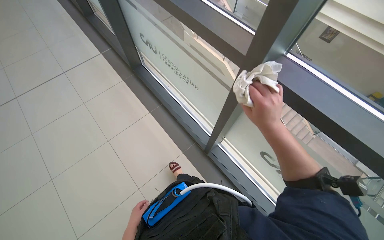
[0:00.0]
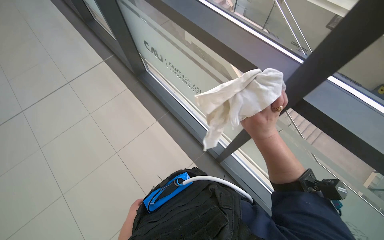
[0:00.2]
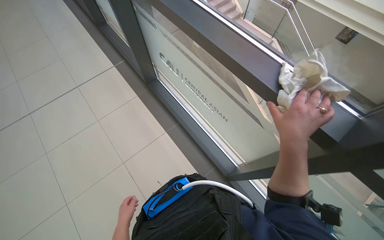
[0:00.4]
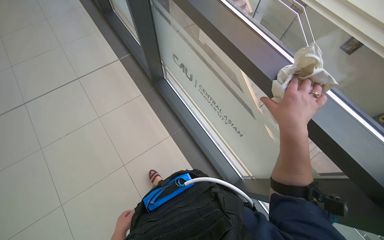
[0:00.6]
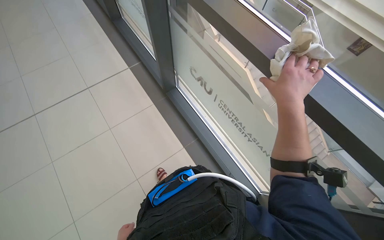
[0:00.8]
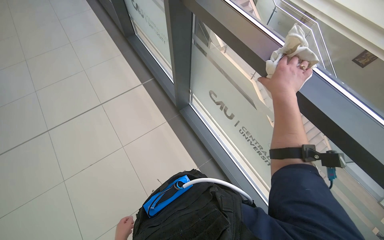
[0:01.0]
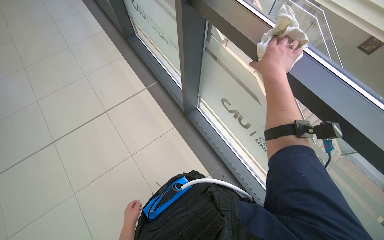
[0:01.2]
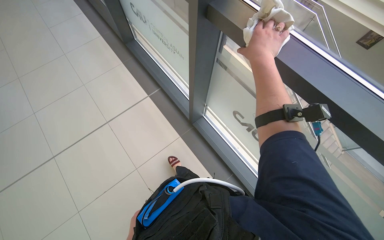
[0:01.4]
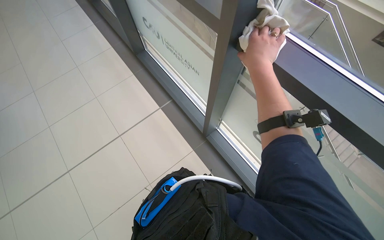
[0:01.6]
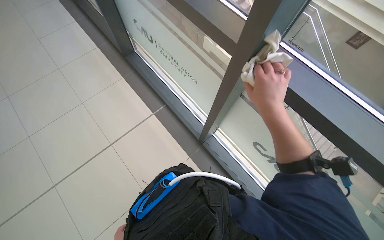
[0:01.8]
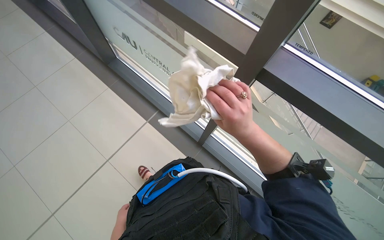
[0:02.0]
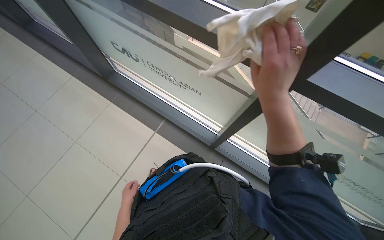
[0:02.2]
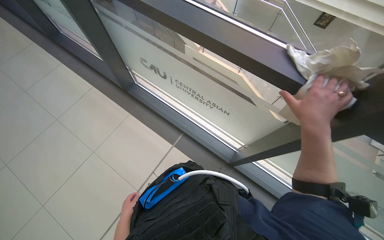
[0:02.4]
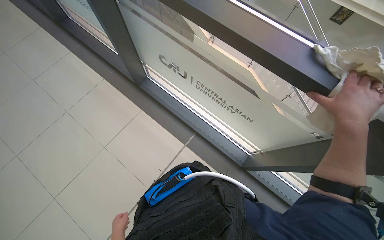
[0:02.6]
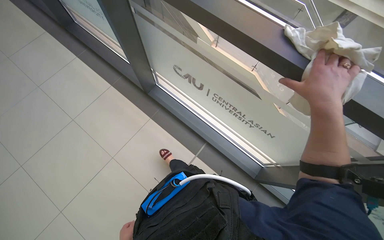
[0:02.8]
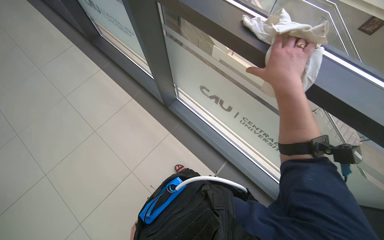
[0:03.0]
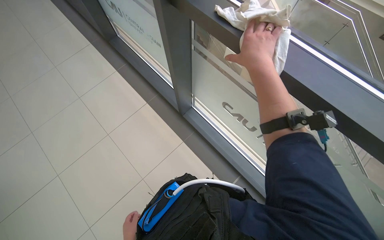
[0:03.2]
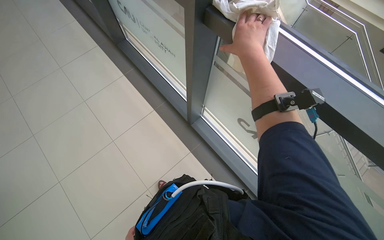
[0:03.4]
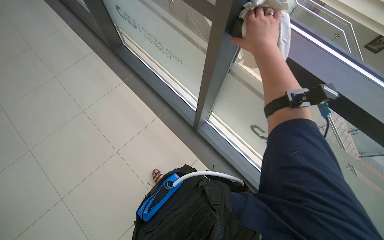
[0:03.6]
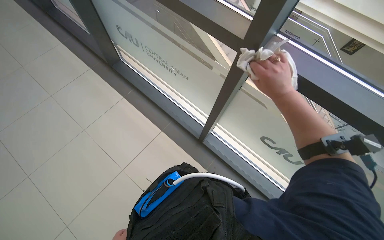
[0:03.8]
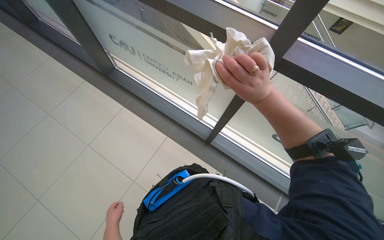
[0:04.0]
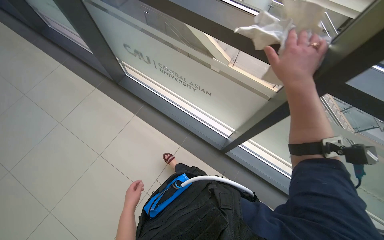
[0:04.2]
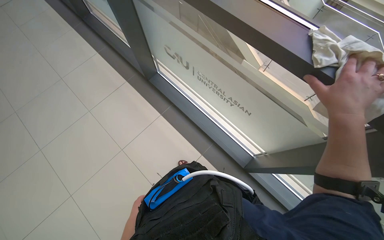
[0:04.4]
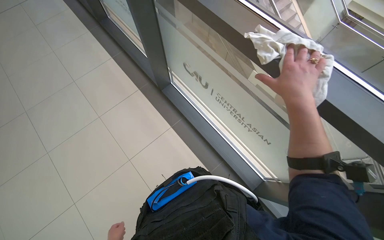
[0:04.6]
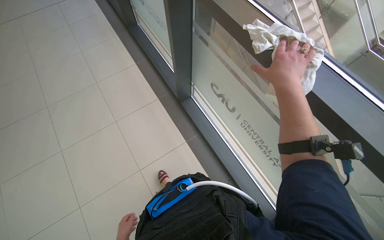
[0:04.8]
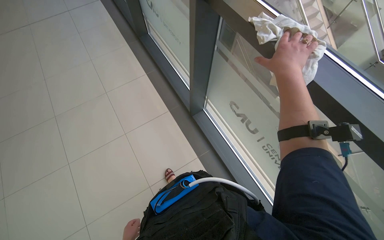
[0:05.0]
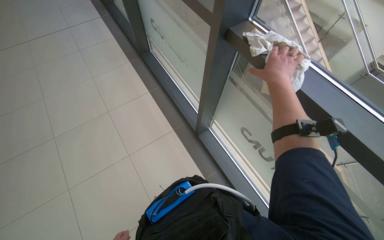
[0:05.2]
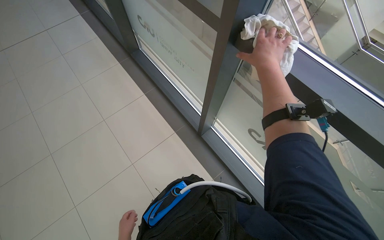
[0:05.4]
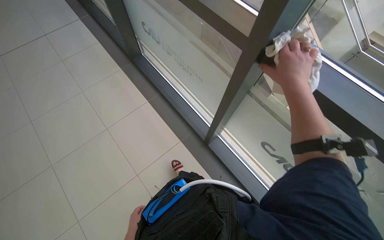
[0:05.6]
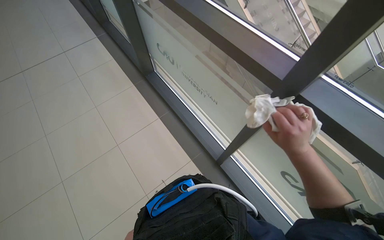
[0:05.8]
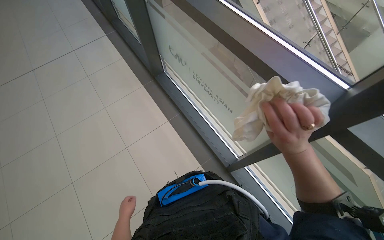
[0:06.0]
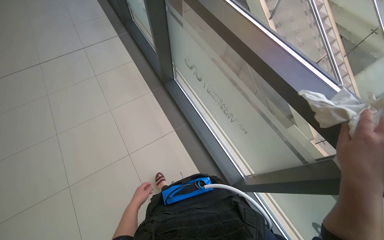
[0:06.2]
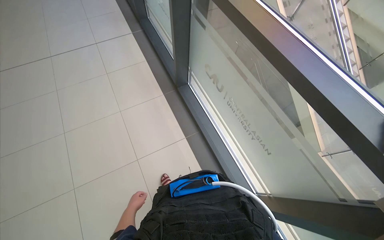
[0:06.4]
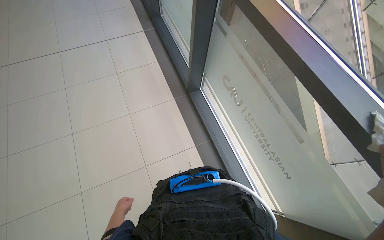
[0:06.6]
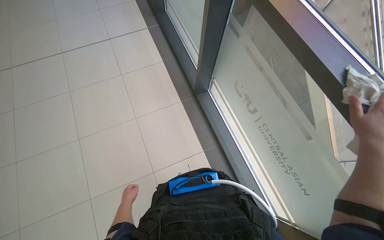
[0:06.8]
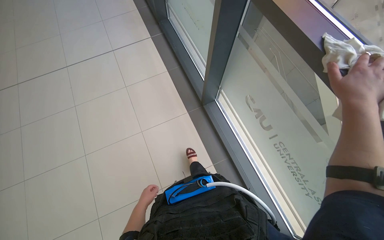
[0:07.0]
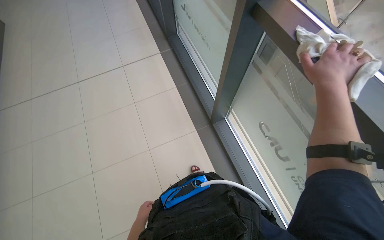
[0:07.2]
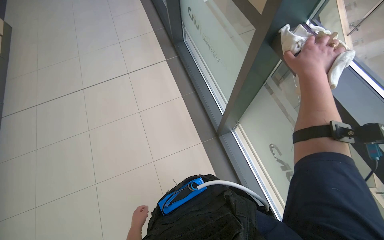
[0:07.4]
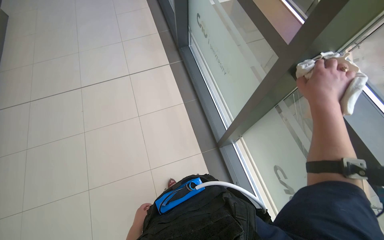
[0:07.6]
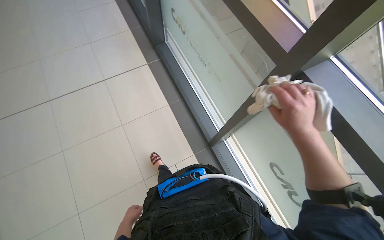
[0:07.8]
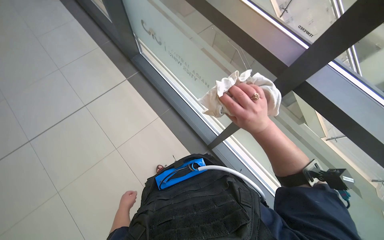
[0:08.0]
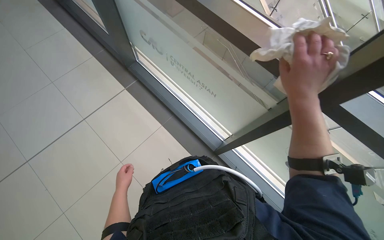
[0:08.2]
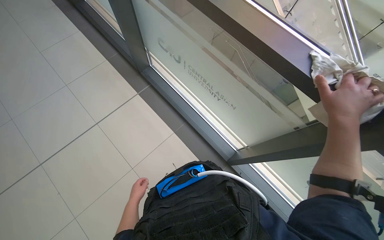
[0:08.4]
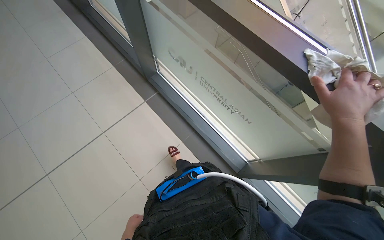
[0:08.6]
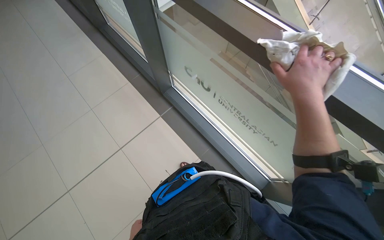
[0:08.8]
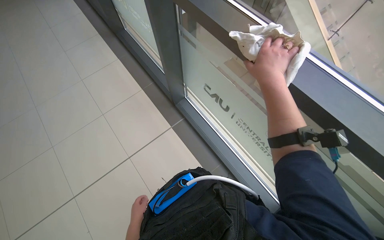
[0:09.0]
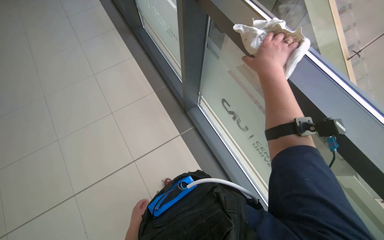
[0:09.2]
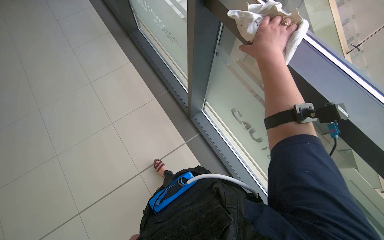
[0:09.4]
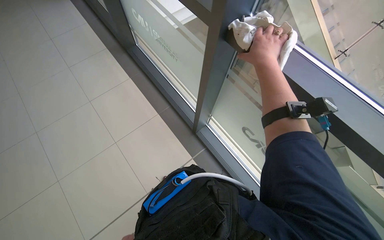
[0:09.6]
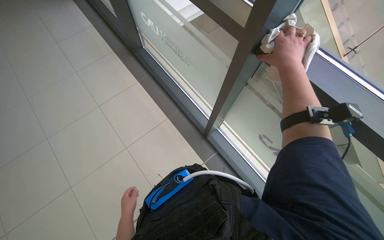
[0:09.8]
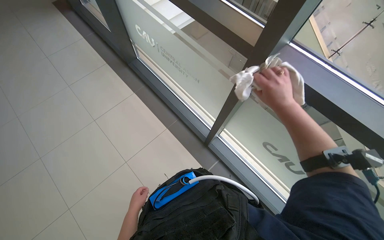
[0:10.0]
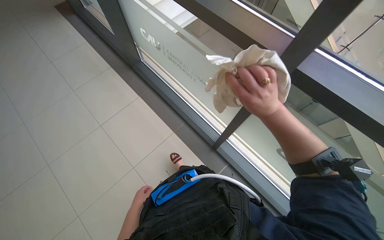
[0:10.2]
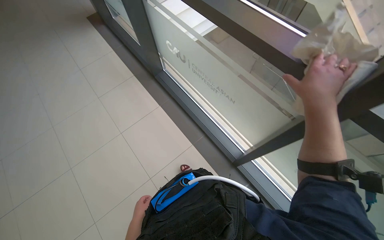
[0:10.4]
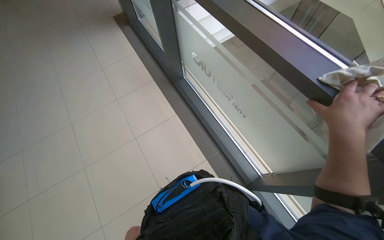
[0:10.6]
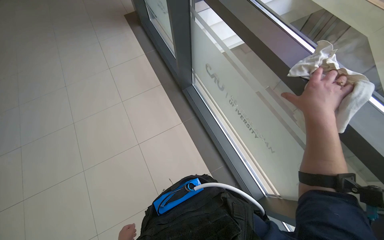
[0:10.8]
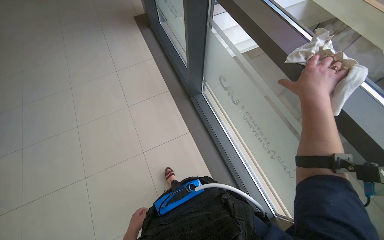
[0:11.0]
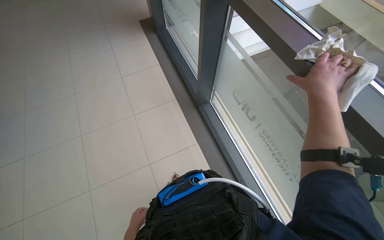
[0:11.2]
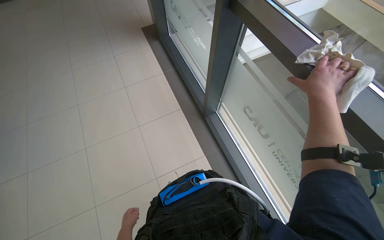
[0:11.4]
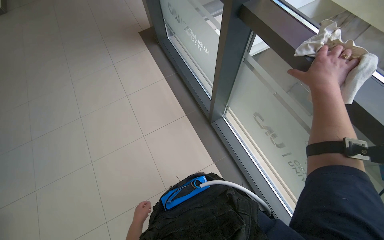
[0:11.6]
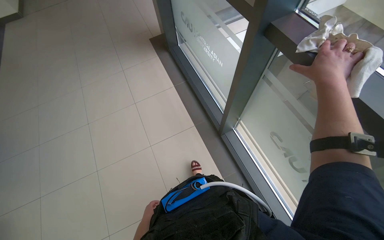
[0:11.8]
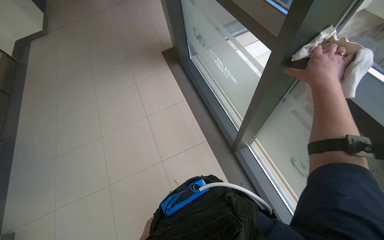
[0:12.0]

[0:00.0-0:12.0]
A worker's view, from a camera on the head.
Job: wiping surfaces.
The whole recording: Wiping window frames. The worker wipes the window frames with a cloth.
0:01.6 to 0:03.0: The view tilts about 15 degrees upward. The right hand swings left and right, about 25 cm each way, with 2 reversals.
0:04.4 to 0:06.0: The right hand travels to the left by roughly 10 cm, and goes up the picture and returns, roughly 10 cm each way.
0:07.6 to 0:09.0: The left hand goes up and down the picture, about 25 cm each way, reversing 2 times, while the right hand moves left and right over roughly 20 cm, changing direction 2 times.
0:09.0 to 0:10.4: The camera pitches upward, by approximately 10 degrees. The right hand shifts roughly 15 cm down the picture.
0:10.4 to 0:12.0: The wearer moves some 80 cm.

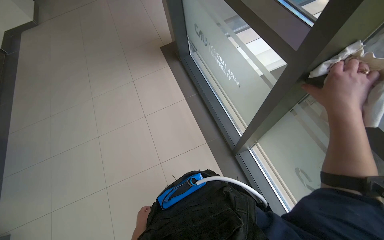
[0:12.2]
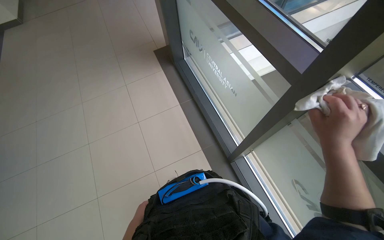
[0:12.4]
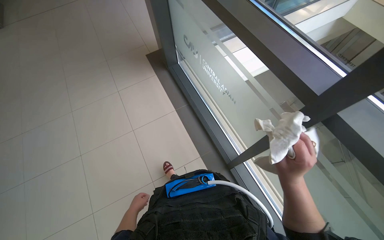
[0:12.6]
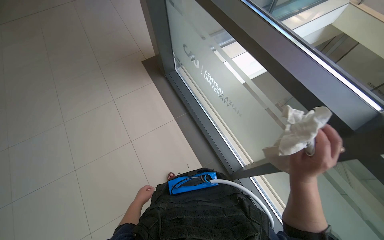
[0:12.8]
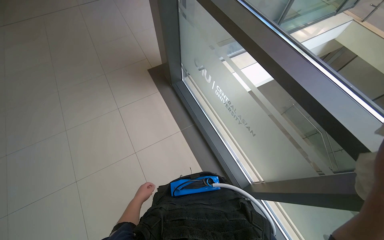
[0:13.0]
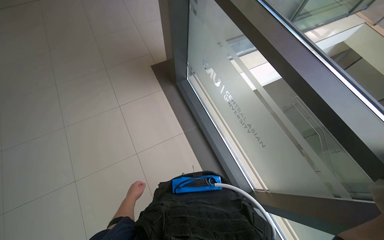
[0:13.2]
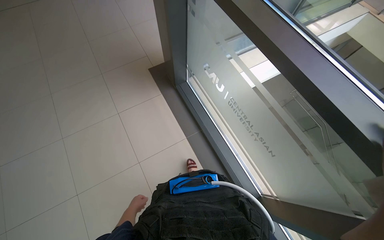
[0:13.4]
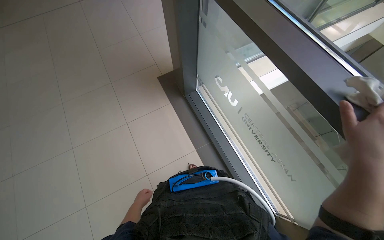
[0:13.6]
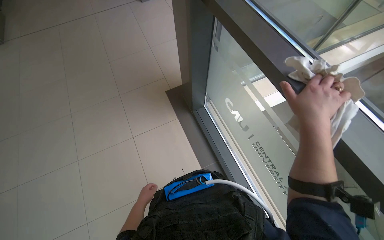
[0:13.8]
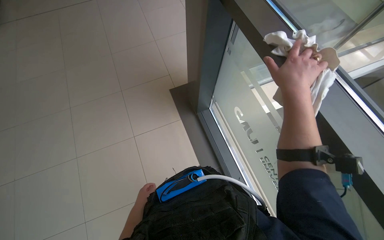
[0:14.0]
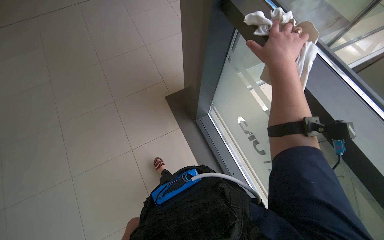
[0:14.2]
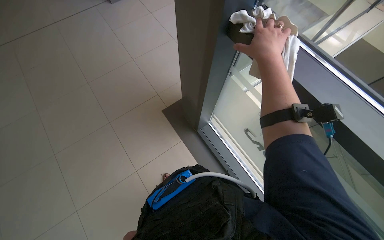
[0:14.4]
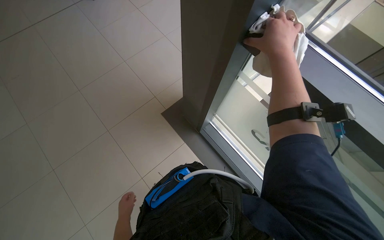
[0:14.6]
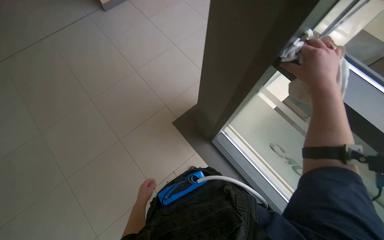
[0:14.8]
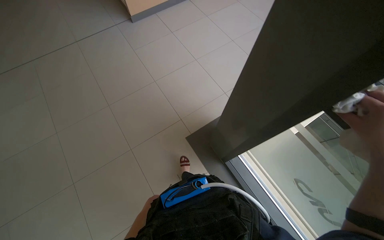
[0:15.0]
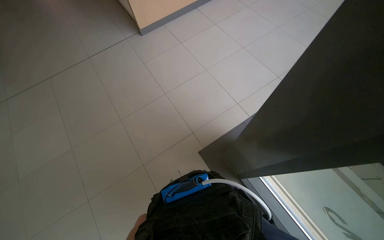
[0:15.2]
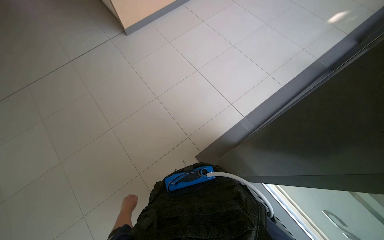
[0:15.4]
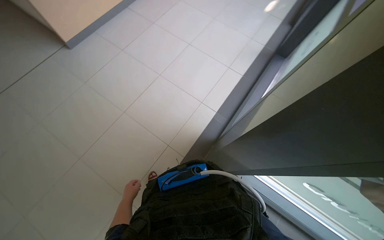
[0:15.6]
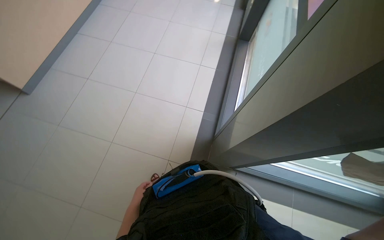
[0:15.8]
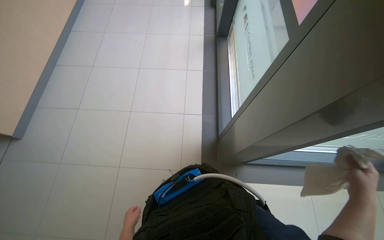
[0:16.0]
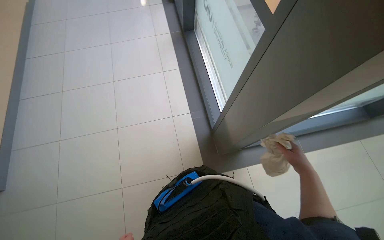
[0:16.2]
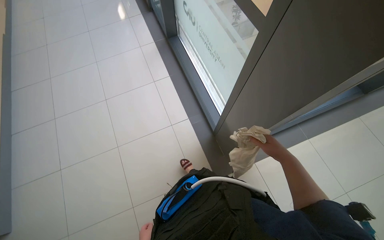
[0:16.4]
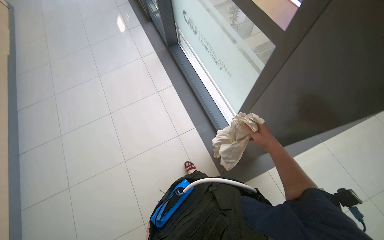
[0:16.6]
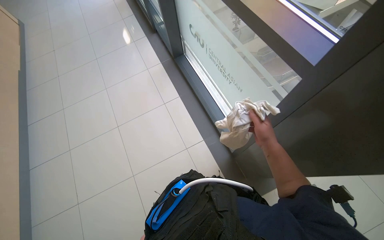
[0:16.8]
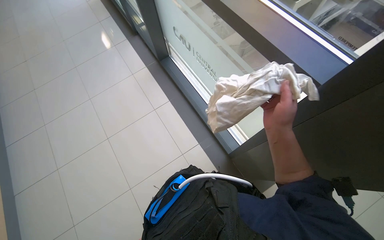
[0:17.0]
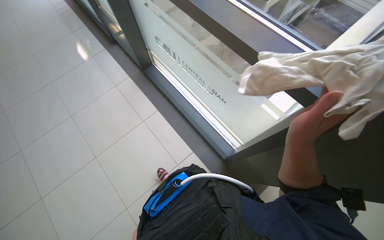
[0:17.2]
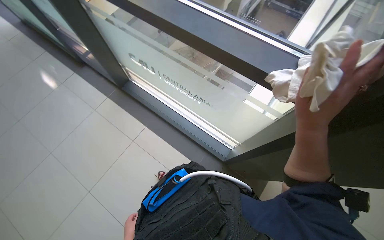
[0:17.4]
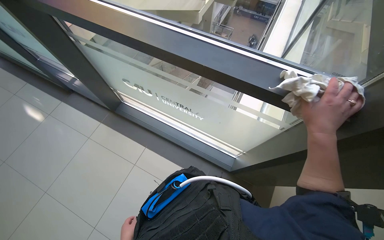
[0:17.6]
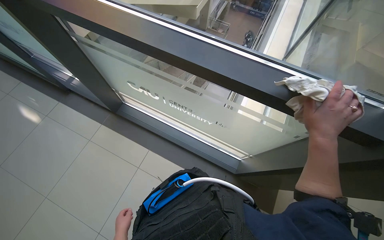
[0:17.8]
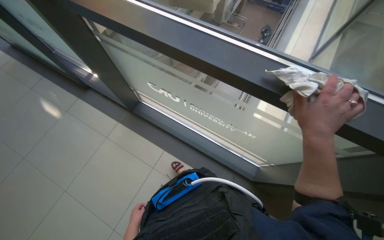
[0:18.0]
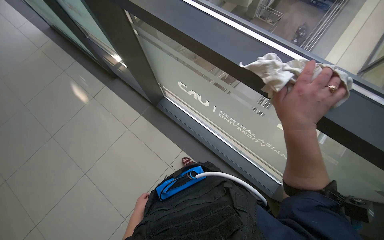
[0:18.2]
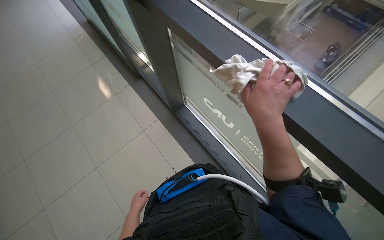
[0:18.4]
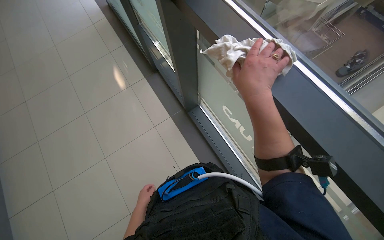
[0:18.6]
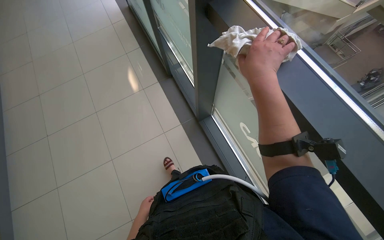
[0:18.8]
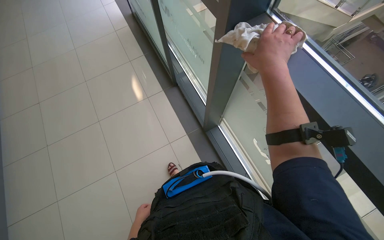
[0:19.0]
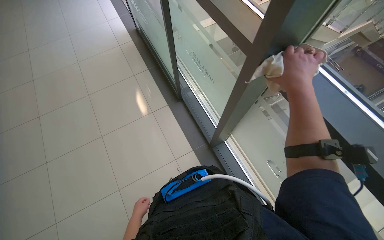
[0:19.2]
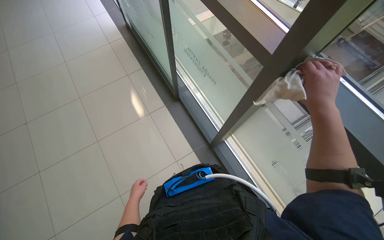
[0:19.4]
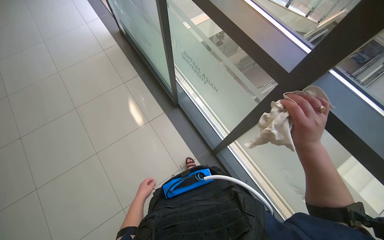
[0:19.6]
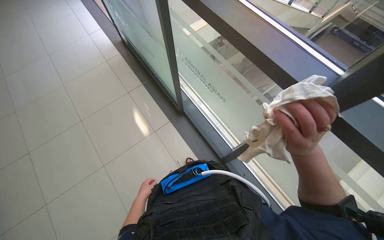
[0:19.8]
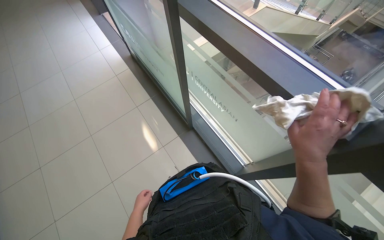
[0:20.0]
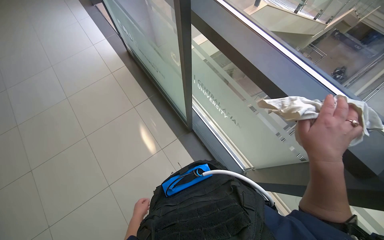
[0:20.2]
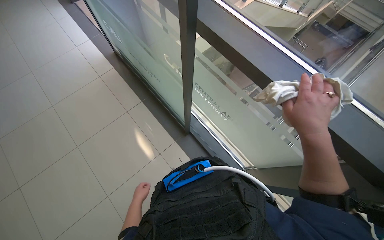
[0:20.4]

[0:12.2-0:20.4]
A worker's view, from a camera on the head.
Job: wiping surfaces.
The whole recording: Wiping window frames. The worker wipes the window frames with a cloth.
0:12.2 to 0:13.8: The wearer looks roughly 20 degrees further upward. The left hand goes approximately 15 cm up the picture.
0:15.4 to 0:17.2: The wearer moves roughly 50 cm. The head turns to the right by approximately 90 degrees.
0:17.2 to 0:18.8: The right hand is displaced up the picture by approximately 20 cm.
0:18.8 to 0:20.4: The left hand shifts some 35 cm up the picture.
